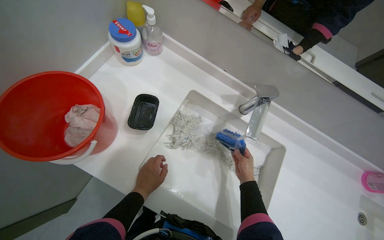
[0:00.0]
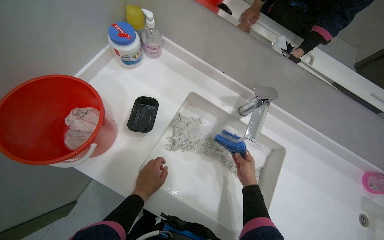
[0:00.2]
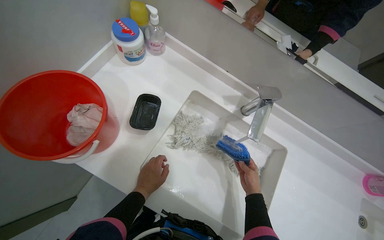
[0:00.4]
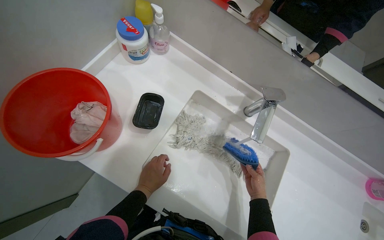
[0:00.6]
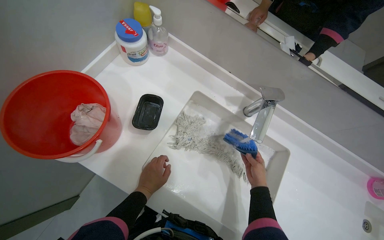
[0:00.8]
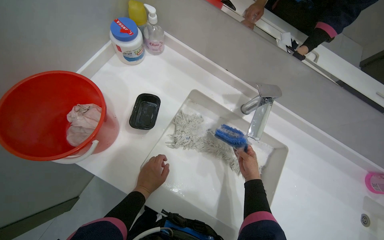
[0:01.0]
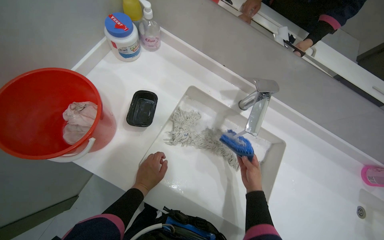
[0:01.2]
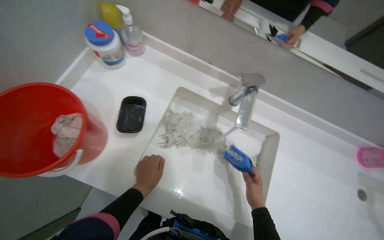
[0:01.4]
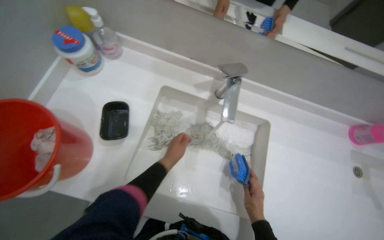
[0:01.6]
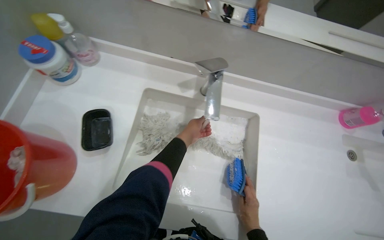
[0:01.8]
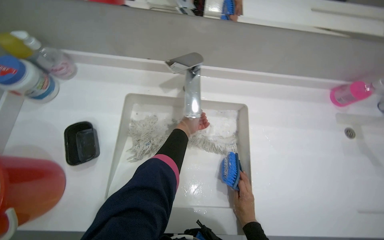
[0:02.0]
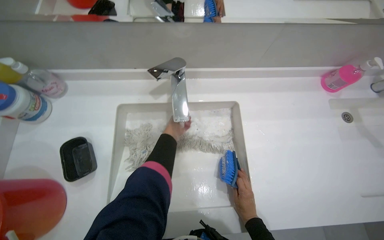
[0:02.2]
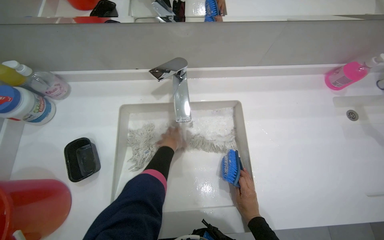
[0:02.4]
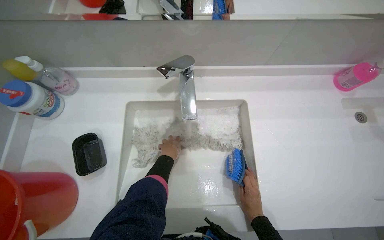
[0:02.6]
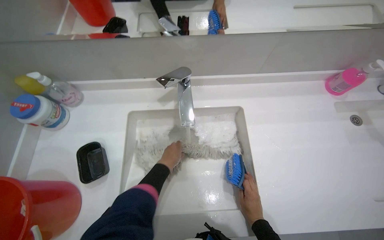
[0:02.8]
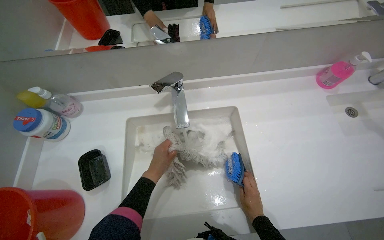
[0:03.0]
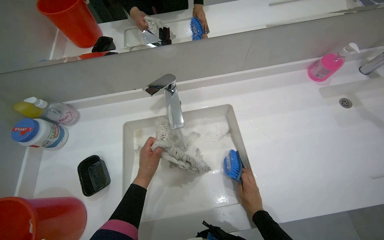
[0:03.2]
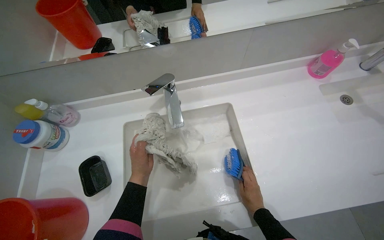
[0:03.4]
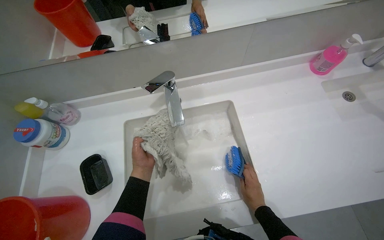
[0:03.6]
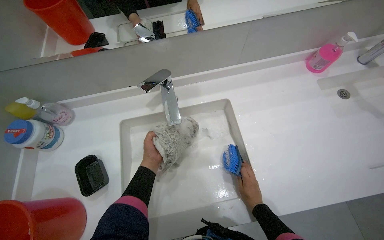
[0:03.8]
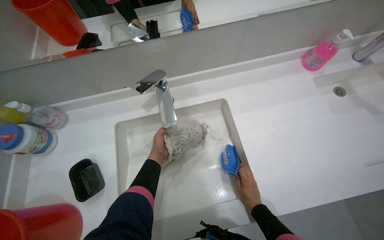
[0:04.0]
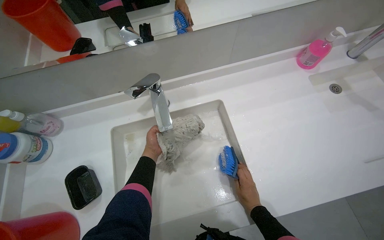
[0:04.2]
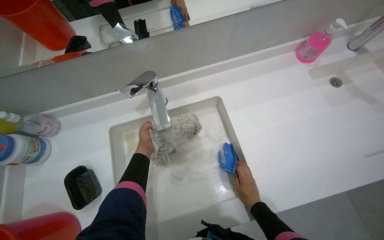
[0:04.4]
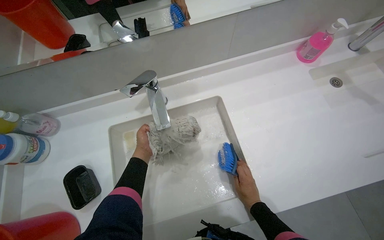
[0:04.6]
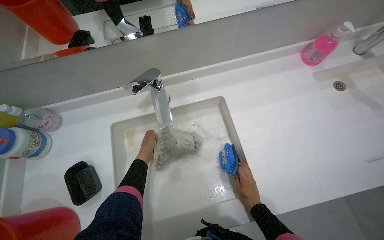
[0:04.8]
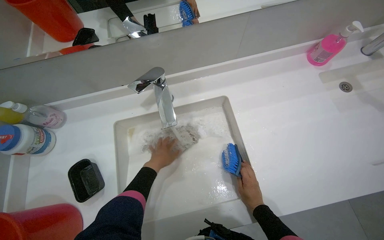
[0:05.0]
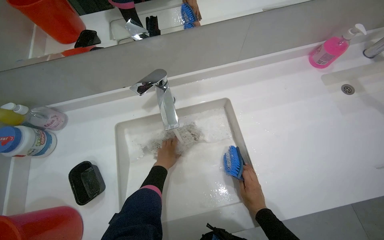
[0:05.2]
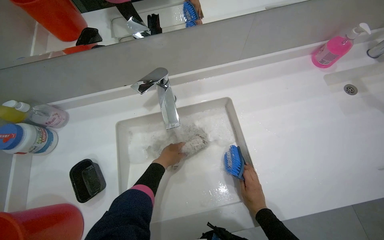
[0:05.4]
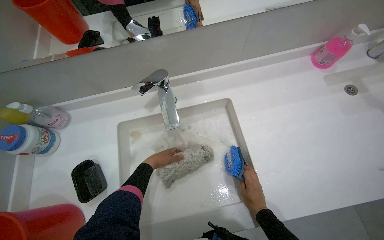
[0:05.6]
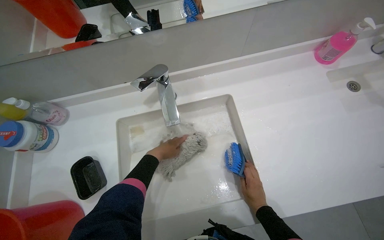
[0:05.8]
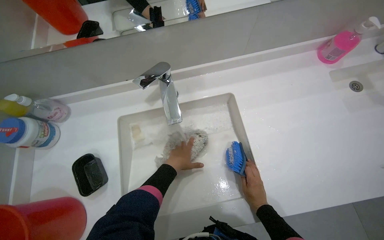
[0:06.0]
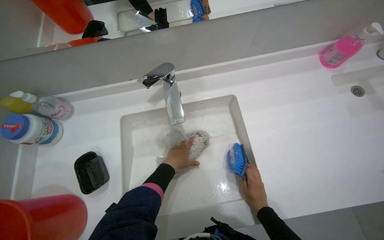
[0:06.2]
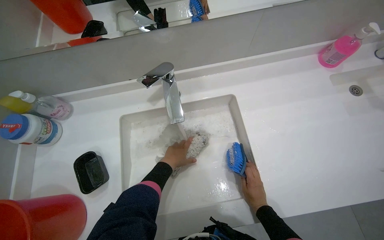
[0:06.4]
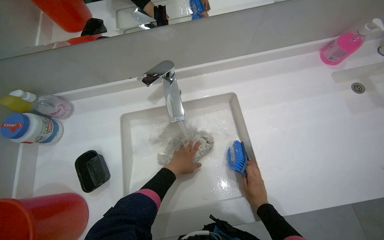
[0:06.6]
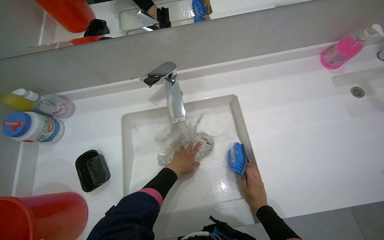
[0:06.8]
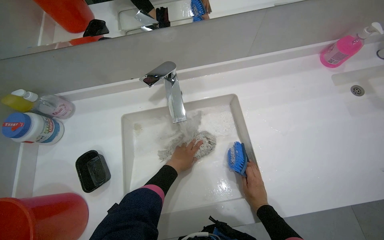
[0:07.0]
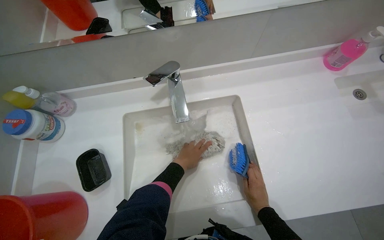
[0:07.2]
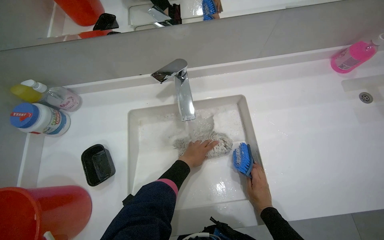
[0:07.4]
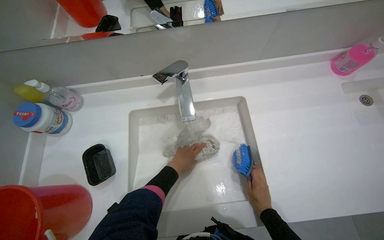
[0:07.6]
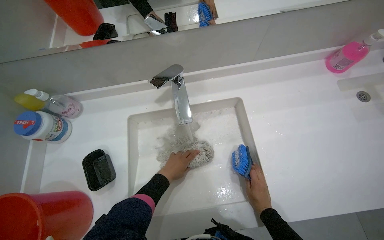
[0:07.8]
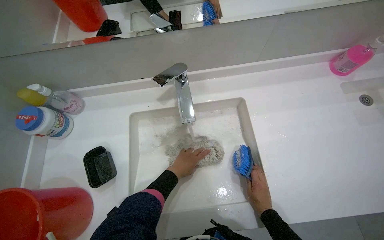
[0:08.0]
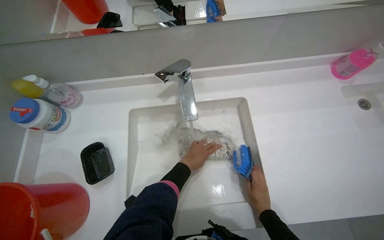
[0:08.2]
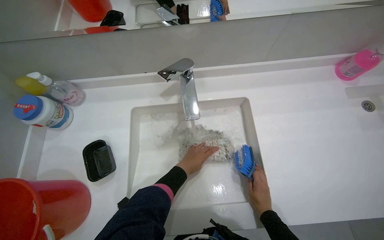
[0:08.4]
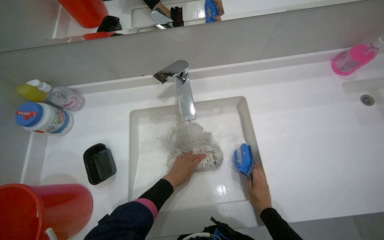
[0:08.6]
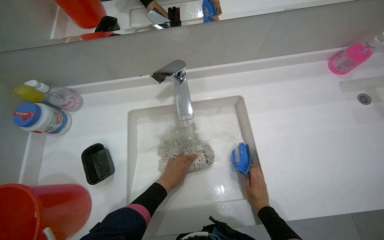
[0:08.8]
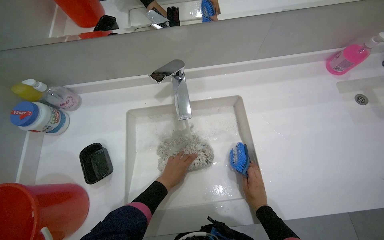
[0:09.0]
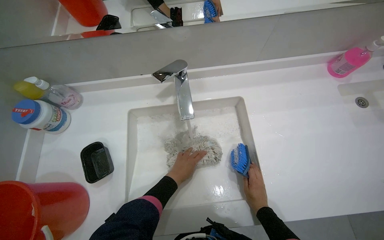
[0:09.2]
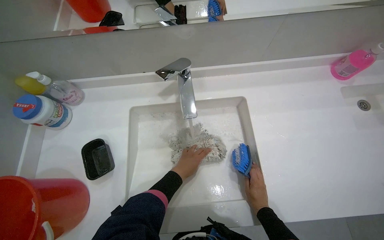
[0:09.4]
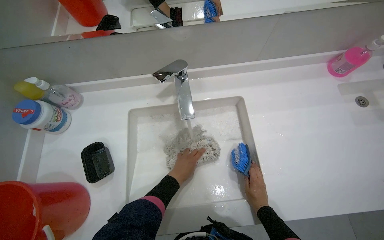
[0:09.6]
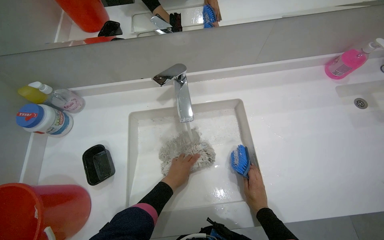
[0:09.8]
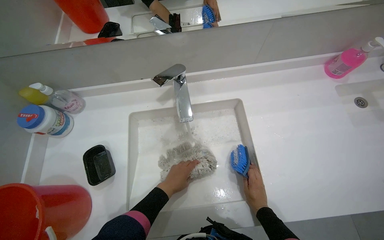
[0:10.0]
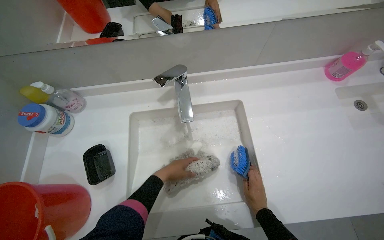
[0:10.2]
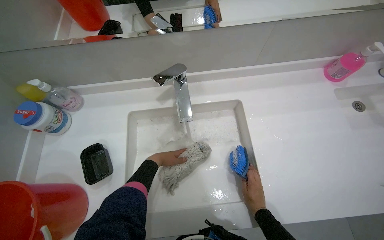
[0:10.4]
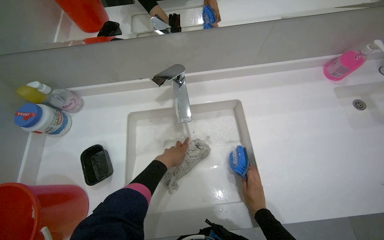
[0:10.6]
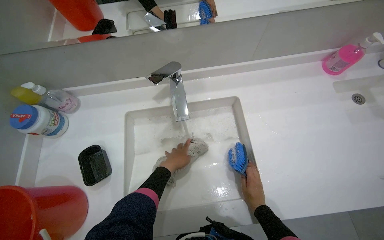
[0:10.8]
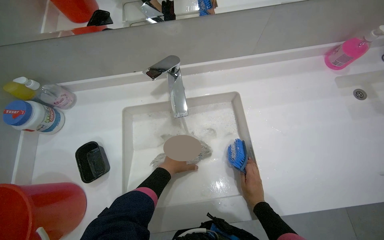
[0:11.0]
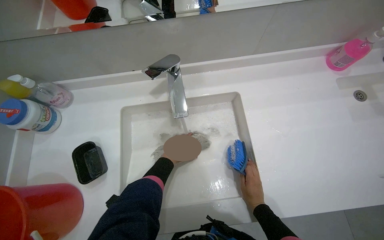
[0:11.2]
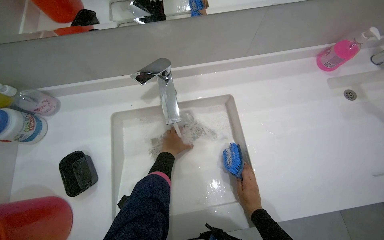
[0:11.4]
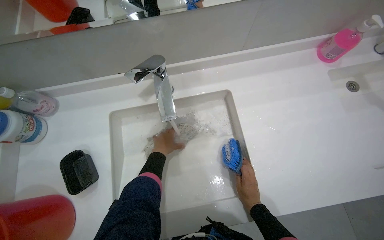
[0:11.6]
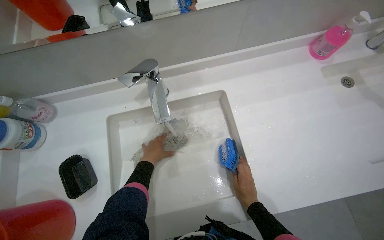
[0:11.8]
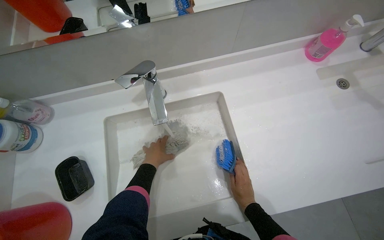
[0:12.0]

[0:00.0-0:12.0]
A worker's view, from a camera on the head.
Job: preparing cleaning supplies.
The whole recording: Washing mop head in sink. The worker rinses the mop head, then scrubs it with soap and a brush, and finally rinses it again in the sink.
0:00.0 to 0:01.6: The right hand is displaced down the picture and nearer to the camera by approximately 20 cm. The left hand shifts about 15 cm to the right and up the picture.
0:01.6 to 0:03.0: The left hand reaches about 15 cm farther from the camera, then returns; the right hand travels farther from the camera by about 10 cm.
0:03.0 to 0:04.4: The left hand goes some 15 cm farther from the camera.
0:04.4 to 0:06.0: The left hand is displaced nearer to the camera and to the right by approximately 15 cm.
0:06.0 to 0:07.6: The hands make small movements and keep their place.
0:09.0 to 0:10.4: The left hand shifts some 10 cm up the picture.
0:10.4 to 0:12.0: The hands work in one place, with small movements.

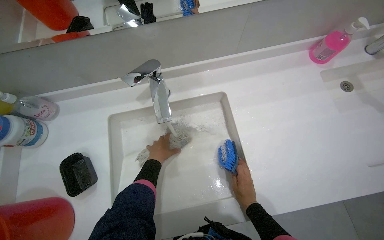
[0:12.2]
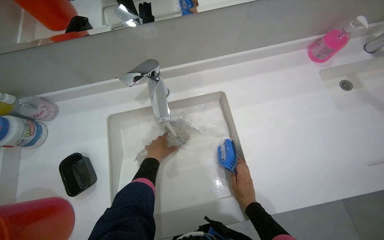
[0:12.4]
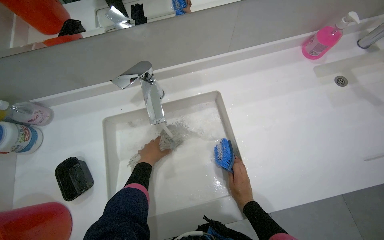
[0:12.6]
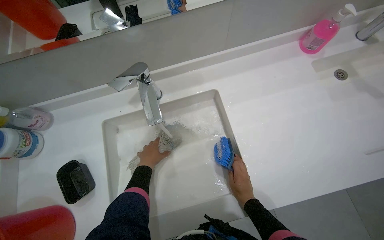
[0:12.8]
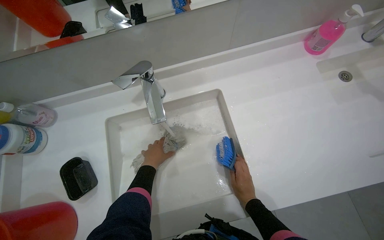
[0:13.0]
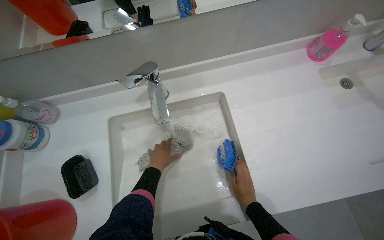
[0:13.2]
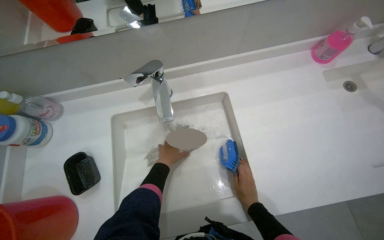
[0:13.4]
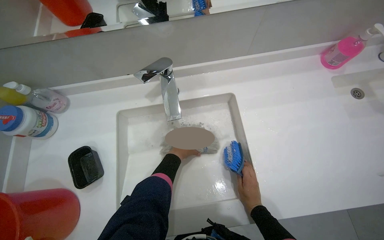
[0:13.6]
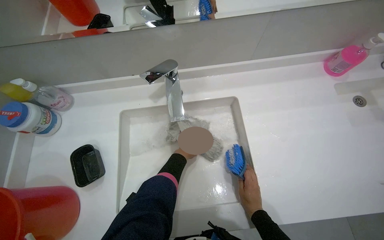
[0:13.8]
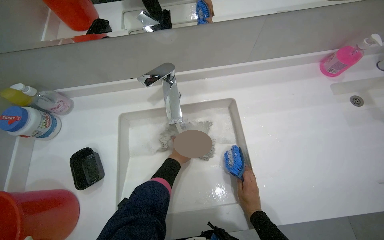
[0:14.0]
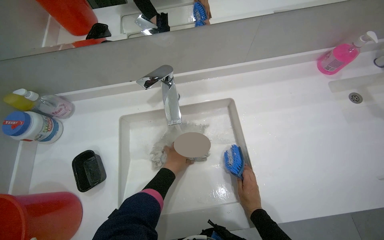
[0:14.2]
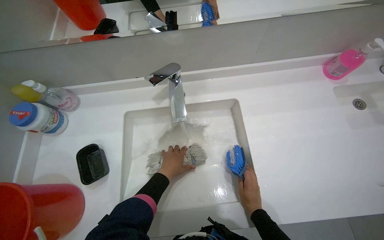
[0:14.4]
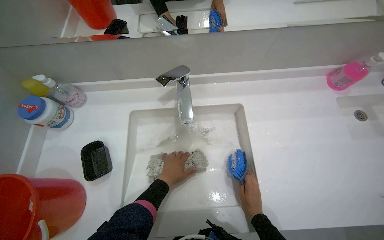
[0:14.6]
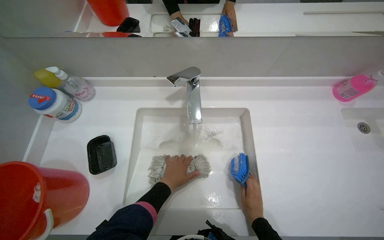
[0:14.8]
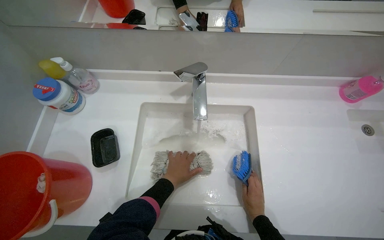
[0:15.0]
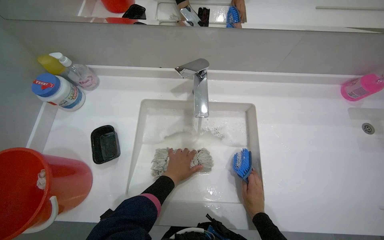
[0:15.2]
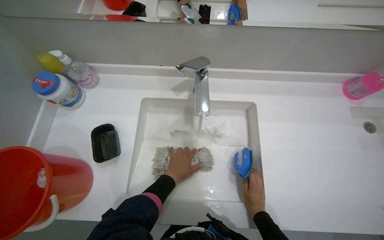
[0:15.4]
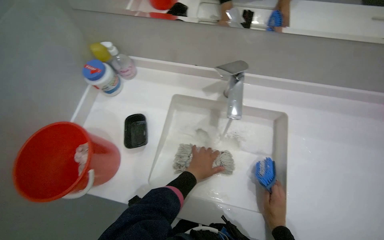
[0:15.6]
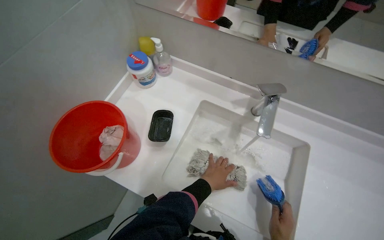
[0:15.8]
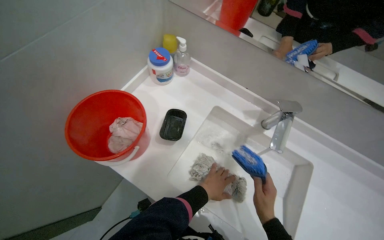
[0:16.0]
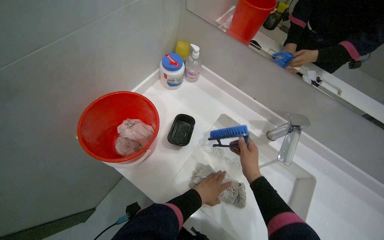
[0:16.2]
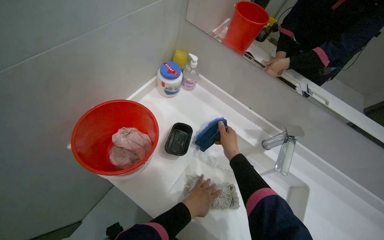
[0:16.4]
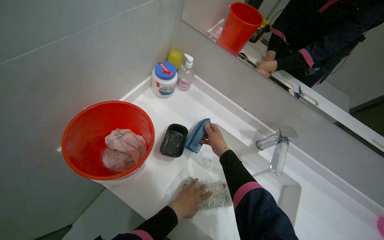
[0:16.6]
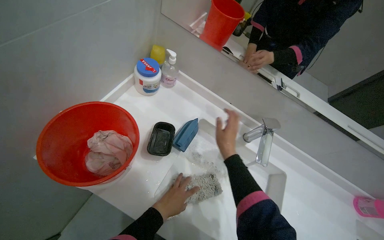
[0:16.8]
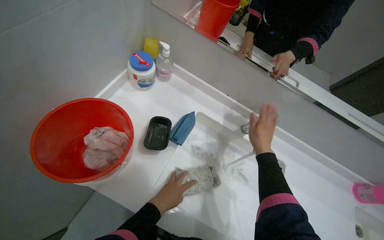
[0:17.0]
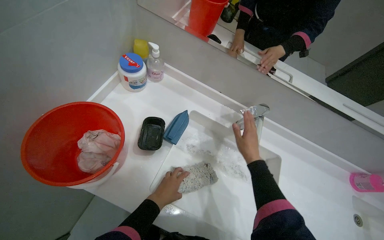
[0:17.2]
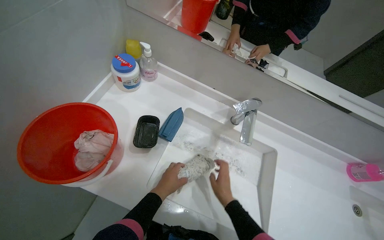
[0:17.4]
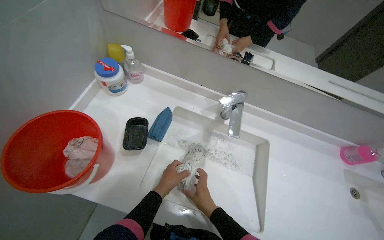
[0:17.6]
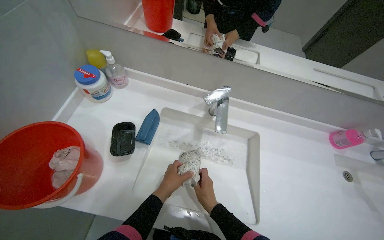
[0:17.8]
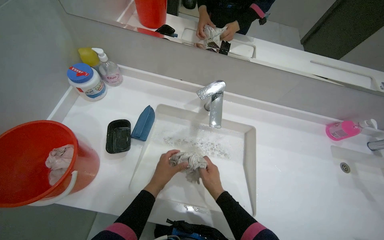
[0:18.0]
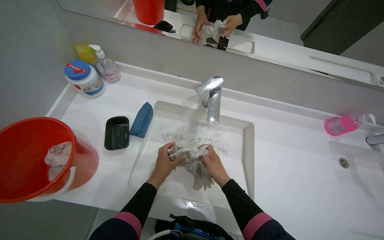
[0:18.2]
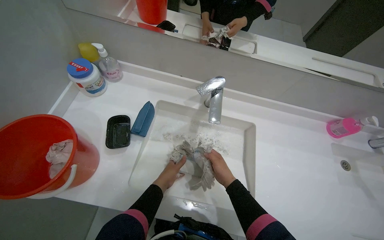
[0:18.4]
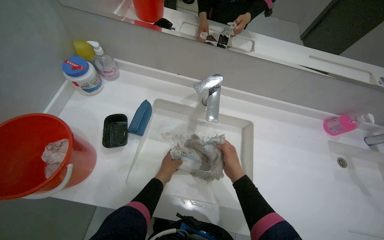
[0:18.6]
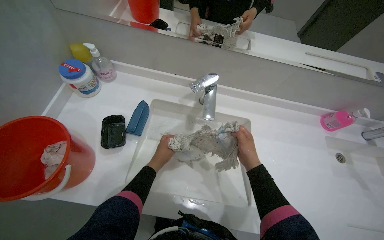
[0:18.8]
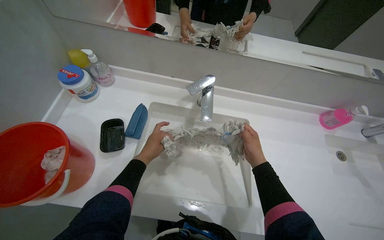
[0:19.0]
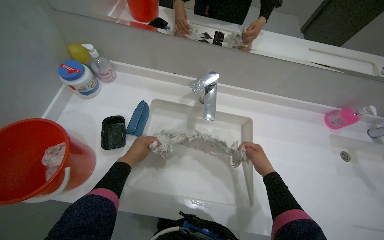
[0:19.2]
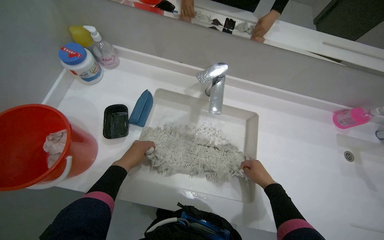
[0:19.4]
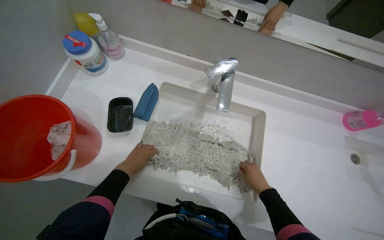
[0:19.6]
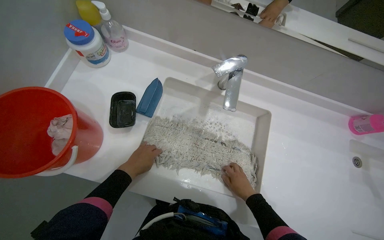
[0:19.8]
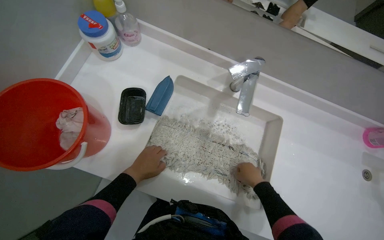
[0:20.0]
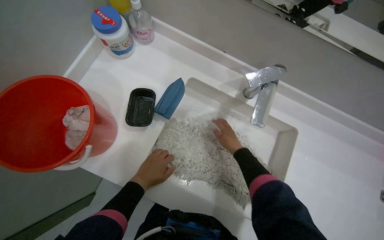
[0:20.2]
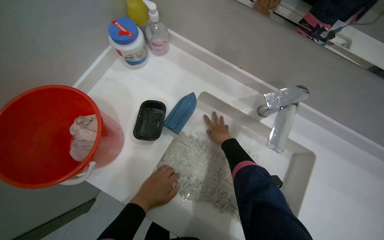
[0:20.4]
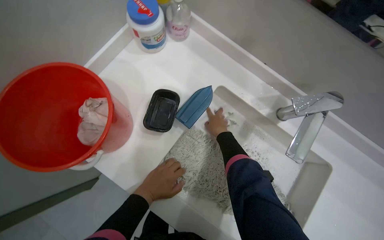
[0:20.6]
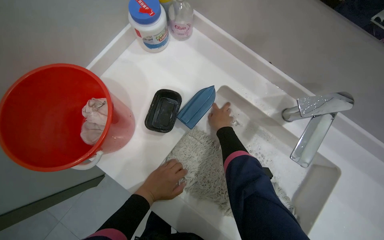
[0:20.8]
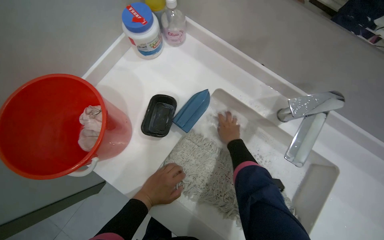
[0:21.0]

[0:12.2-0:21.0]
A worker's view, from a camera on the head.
Job: preparing cleaning supplies.
The whole recording: Washing mop head in sink. The worker rinses the mop head, then scrubs it with soap and a brush, and finally rinses it again in the sink.
0:12.2 to 0:13.6: The hands are busy where they are.
0:15.2 to 0:16.6: Everything in view rotates about 35 degrees clockwise.
0:16.6 to 0:18.0: The right hand is displaced down the picture by approximately 30 cm.
0:18.0 to 0:19.6: The left hand is displaced to the left by roughly 10 cm, and reaches roughly 15 cm farther from the camera, then returns; the right hand goes some 15 cm to the right.
0:19.6 to 0:21.0: The wearer looks approximately 20 degrees further to the left. The right hand travels up the picture, farther from the camera and to the left by some 40 cm.
